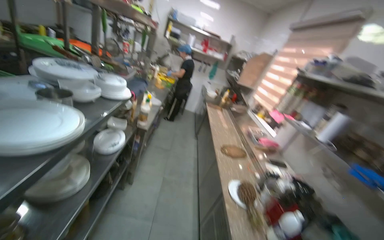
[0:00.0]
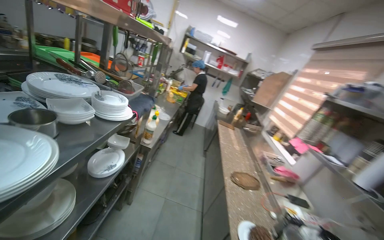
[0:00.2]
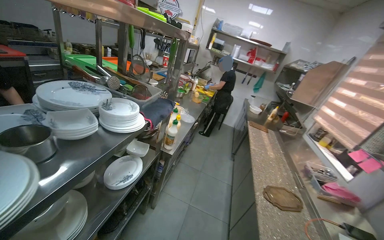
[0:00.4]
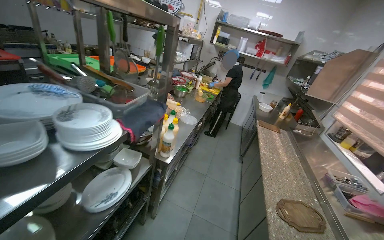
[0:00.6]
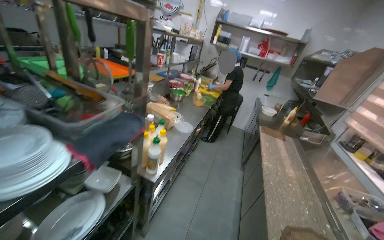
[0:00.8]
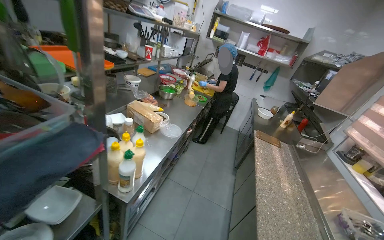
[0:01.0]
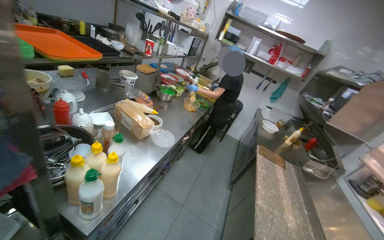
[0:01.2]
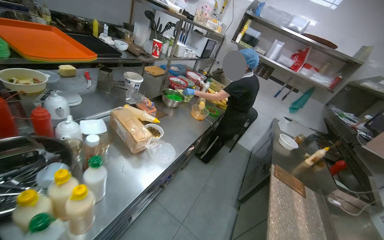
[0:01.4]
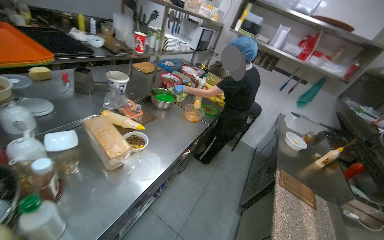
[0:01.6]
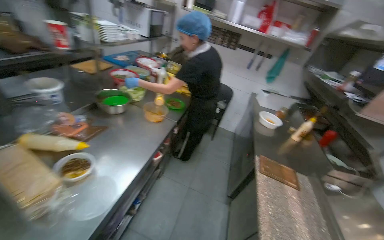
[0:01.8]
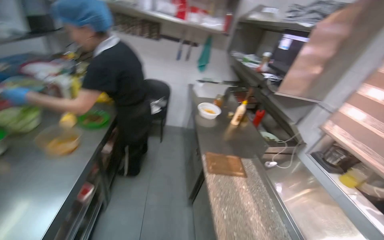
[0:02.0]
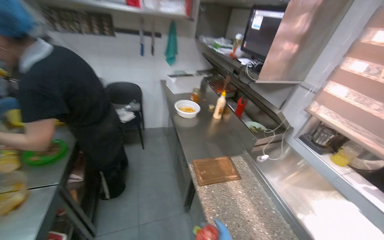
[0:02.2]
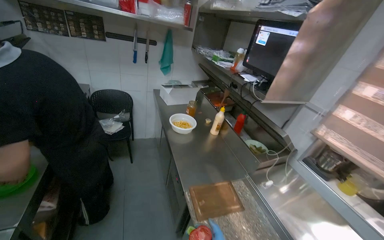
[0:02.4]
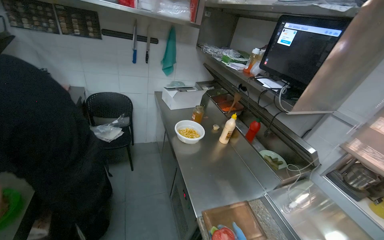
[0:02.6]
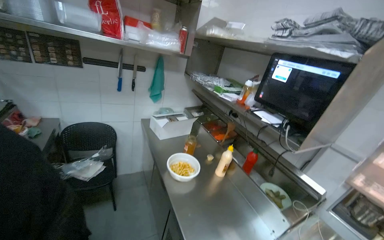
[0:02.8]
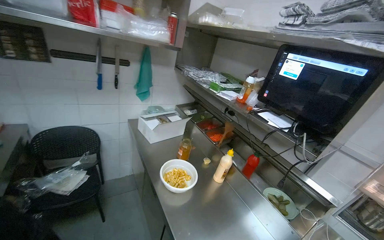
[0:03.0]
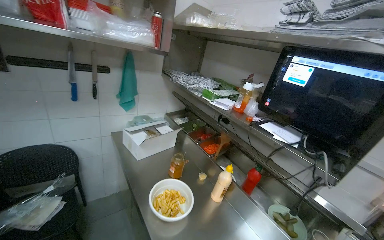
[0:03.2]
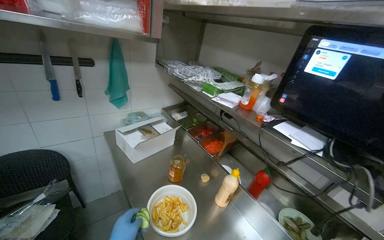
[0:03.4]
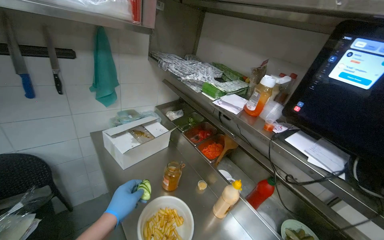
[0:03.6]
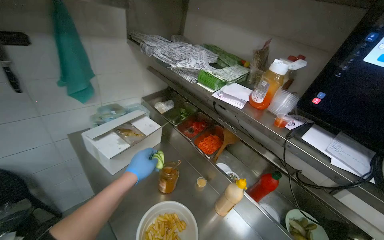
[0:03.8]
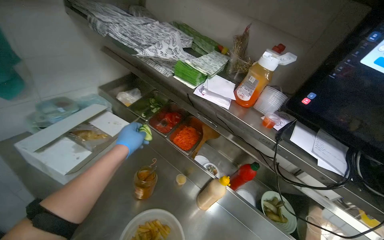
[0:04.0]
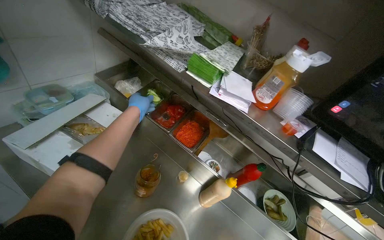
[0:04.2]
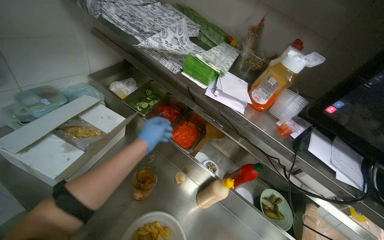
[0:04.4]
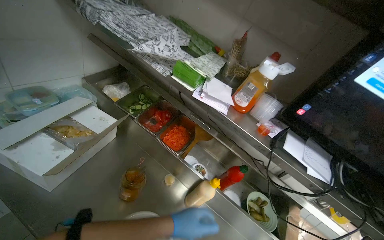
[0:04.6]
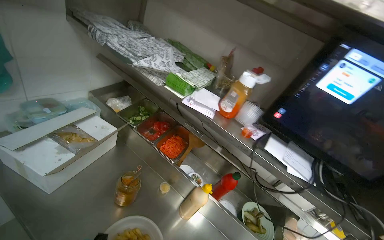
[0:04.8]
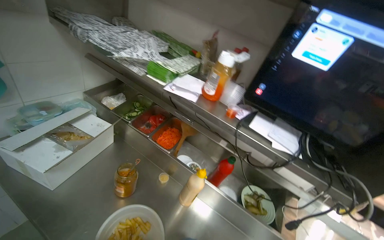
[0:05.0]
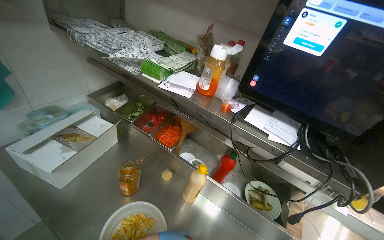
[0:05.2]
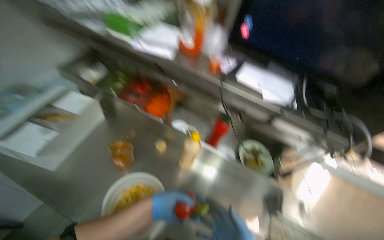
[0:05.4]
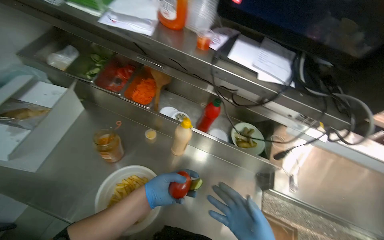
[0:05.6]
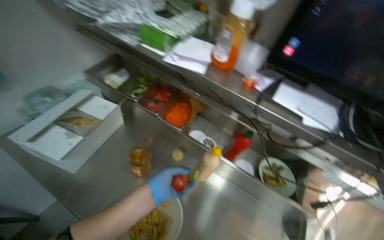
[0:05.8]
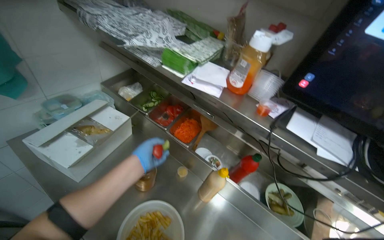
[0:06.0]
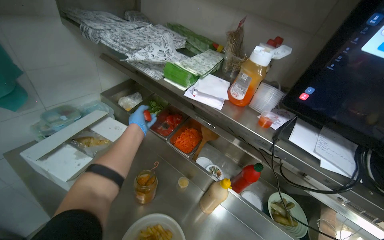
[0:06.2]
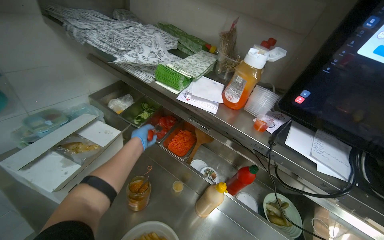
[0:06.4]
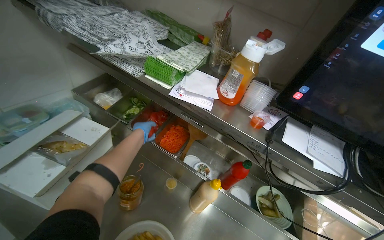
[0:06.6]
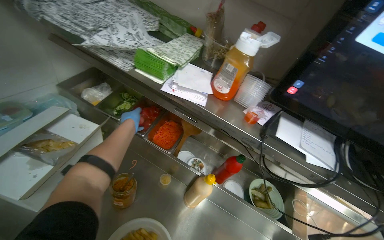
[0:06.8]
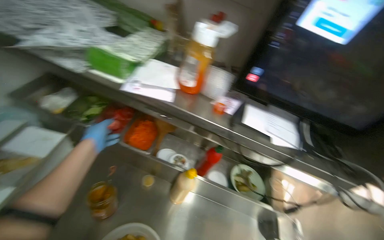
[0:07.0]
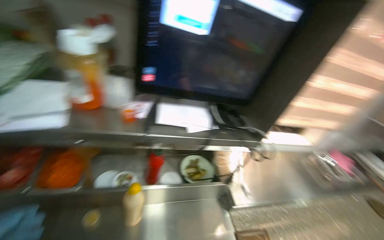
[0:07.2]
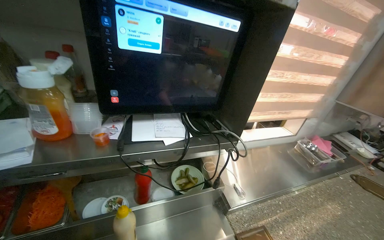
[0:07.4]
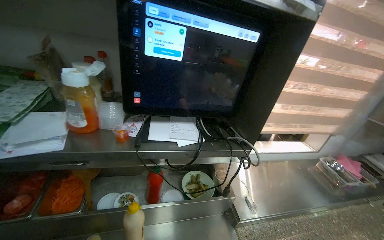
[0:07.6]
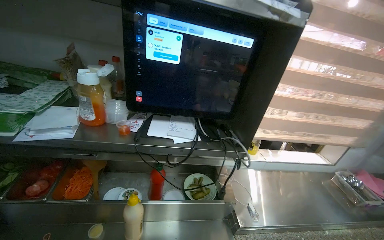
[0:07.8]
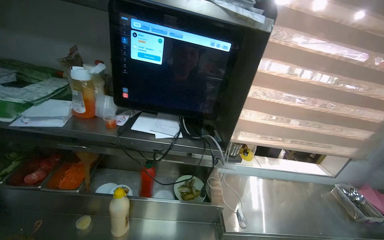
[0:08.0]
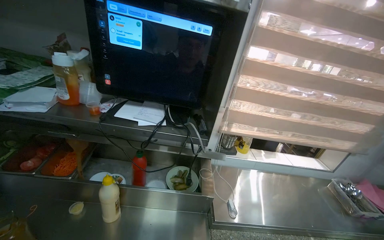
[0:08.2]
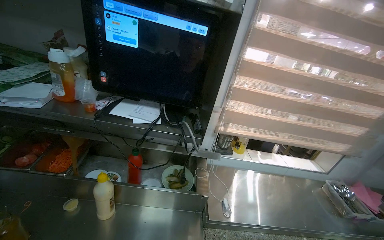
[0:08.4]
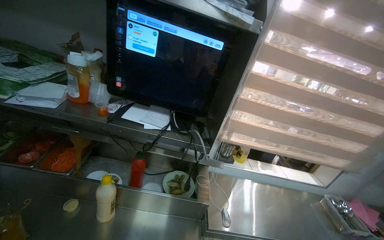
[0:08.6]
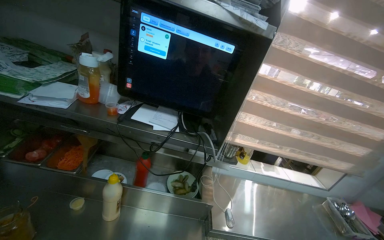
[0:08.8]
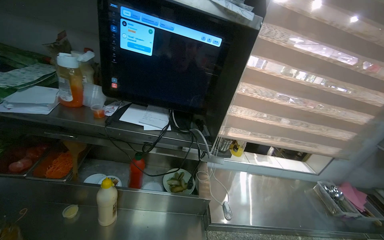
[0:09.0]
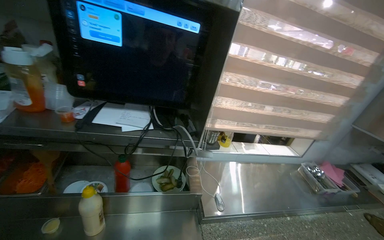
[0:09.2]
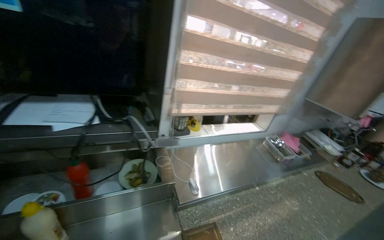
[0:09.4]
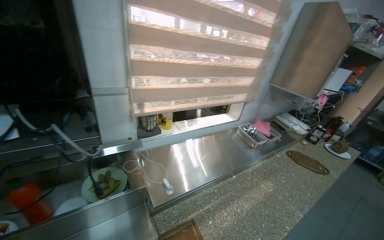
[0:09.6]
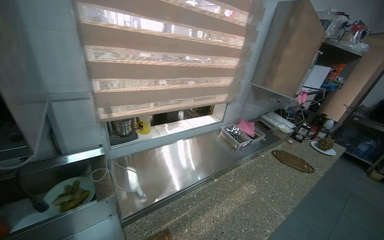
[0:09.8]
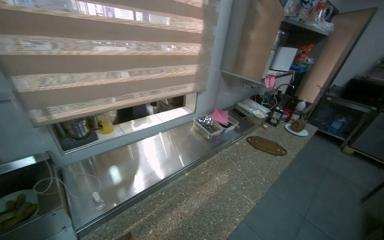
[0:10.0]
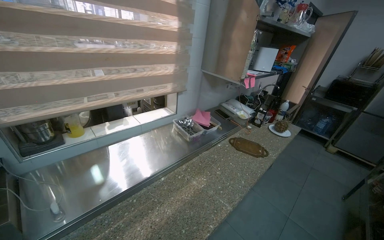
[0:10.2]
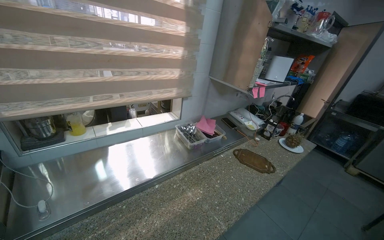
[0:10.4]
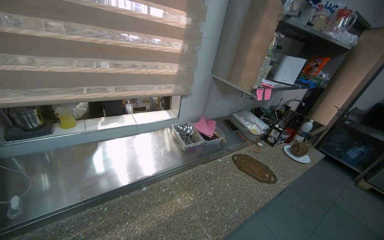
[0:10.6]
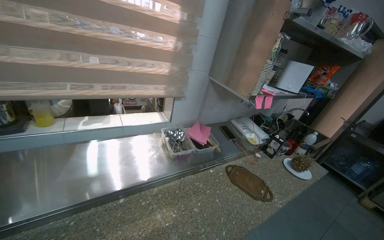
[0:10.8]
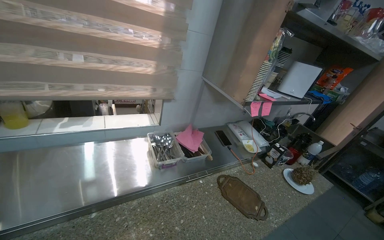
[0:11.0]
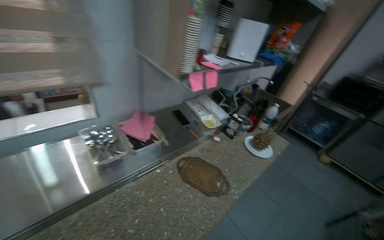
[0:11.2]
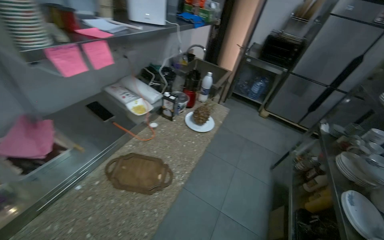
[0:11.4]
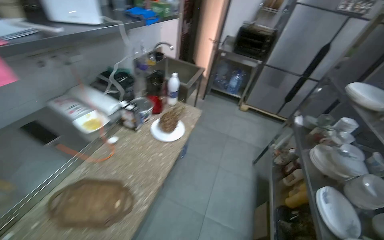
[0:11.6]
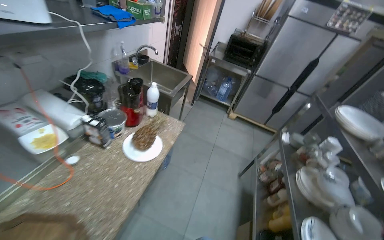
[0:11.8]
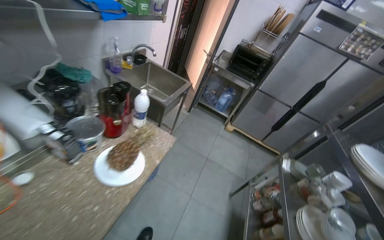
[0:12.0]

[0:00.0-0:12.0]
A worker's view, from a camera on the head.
Job: preparing food.
The whole recording: Preparing ingredients for serving. The worker continues preparing ingredients on the counter, including grating cheese into a bowl.
0:00.0 to 0:01.6: The head travels roughly 1.5 m. The wearer's head swings about 30 degrees to the left.
0:01.6 to 0:03.0: The head travels approximately 1.5 m. The wearer looks about 60 degrees further to the right.
0:03.0 to 0:04.4: The head travels roughly 70 cm. The head rotates roughly 30 degrees to the right. The camera pitches downward, by about 25 degrees.
0:06.0 to 0:07.6: The head rotates about 50 degrees to the right.
0:09.0 to 0:10.4: The wearer moves approximately 70 cm. The head turns to the right by approximately 35 degrees.
0:10.4 to 0:12.0: The wearer moves approximately 1.5 m. The head turns to the right by about 30 degrees. The wearer looks roughly 20 degrees further downward.

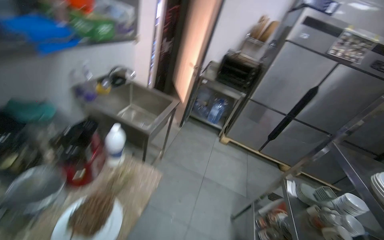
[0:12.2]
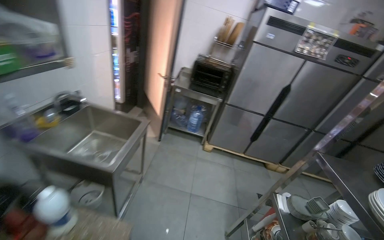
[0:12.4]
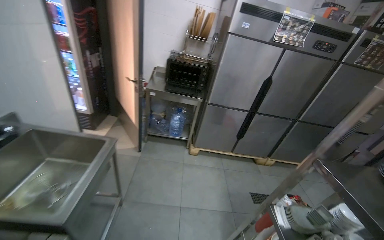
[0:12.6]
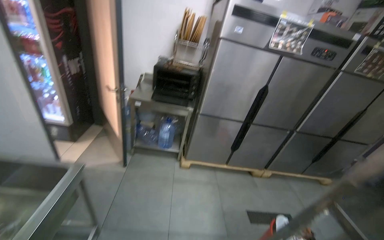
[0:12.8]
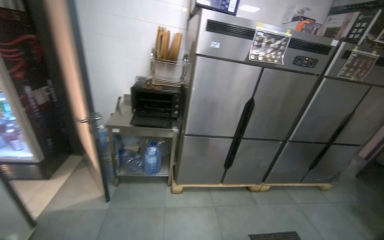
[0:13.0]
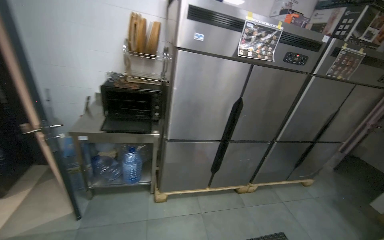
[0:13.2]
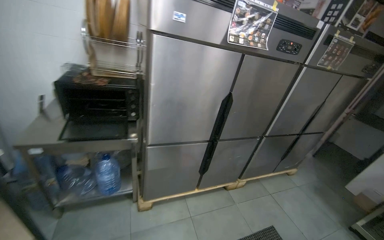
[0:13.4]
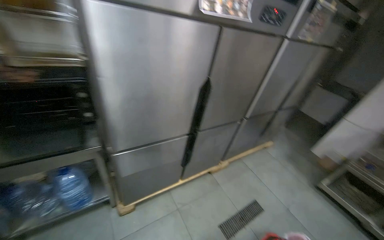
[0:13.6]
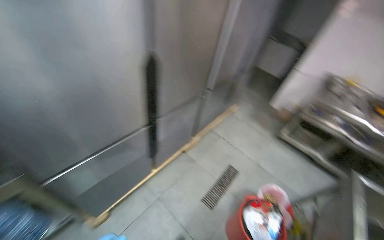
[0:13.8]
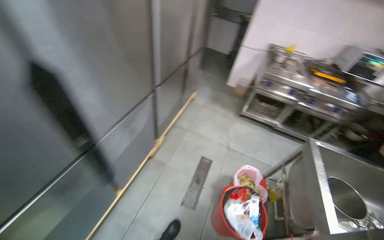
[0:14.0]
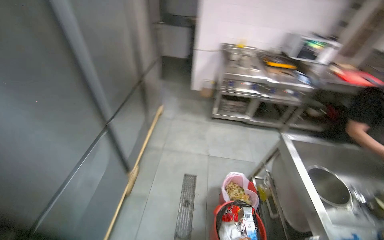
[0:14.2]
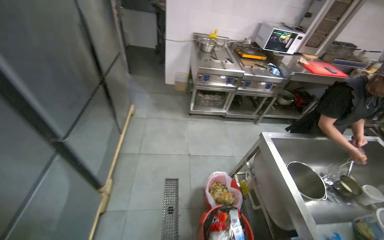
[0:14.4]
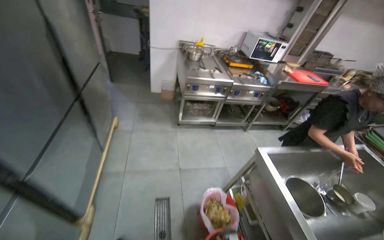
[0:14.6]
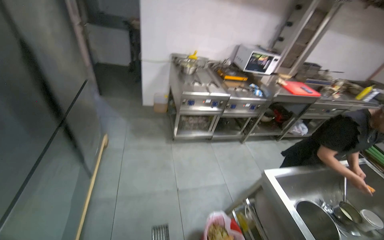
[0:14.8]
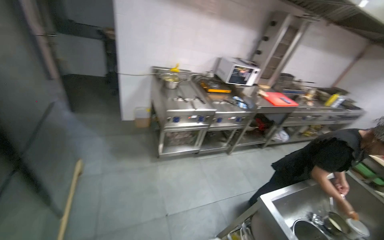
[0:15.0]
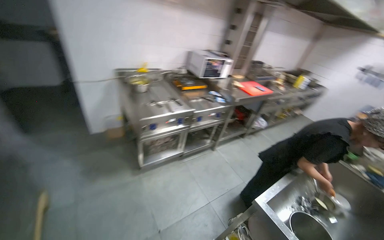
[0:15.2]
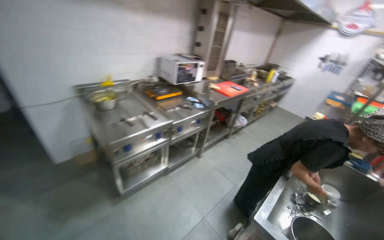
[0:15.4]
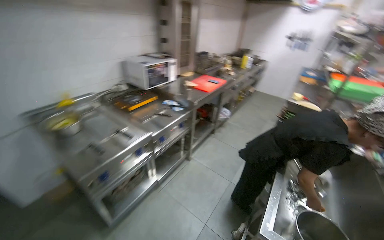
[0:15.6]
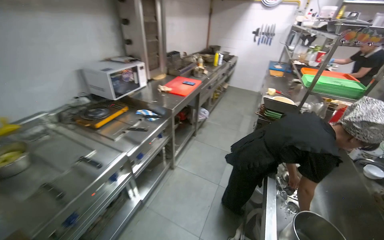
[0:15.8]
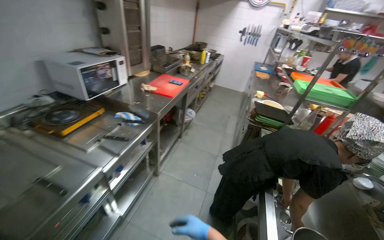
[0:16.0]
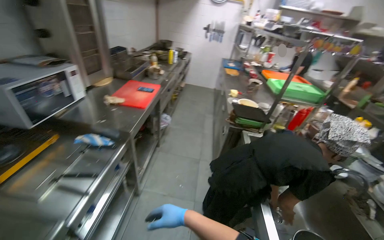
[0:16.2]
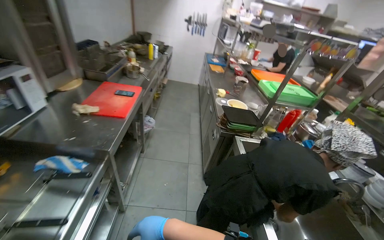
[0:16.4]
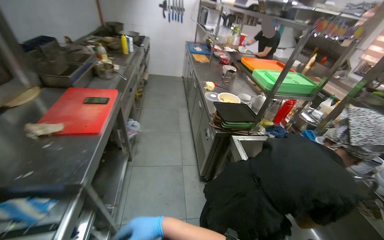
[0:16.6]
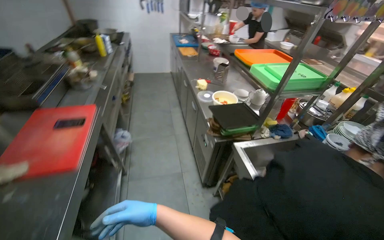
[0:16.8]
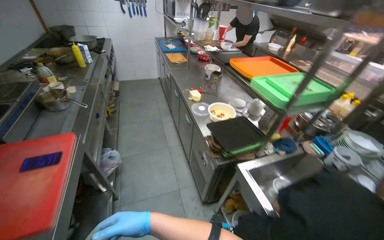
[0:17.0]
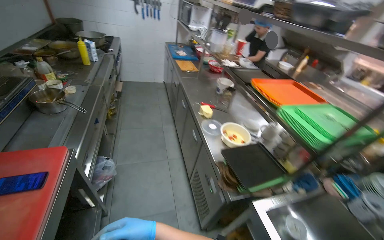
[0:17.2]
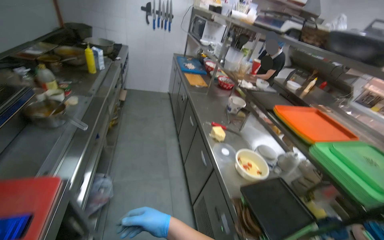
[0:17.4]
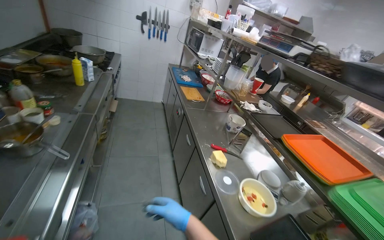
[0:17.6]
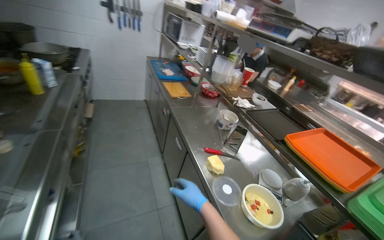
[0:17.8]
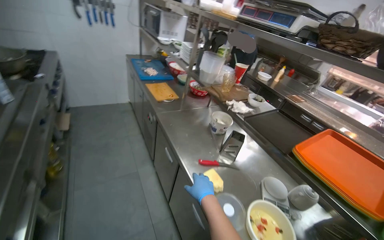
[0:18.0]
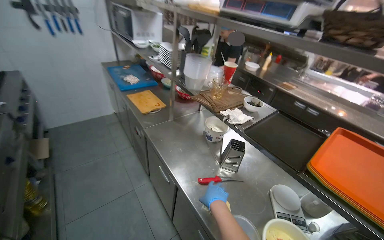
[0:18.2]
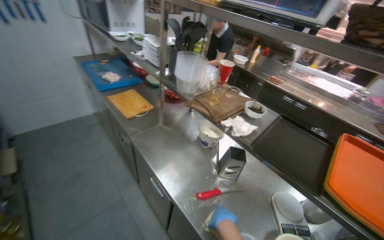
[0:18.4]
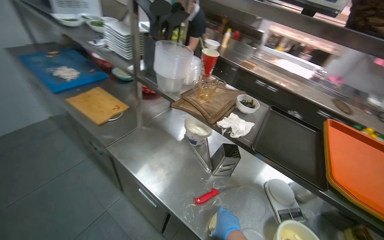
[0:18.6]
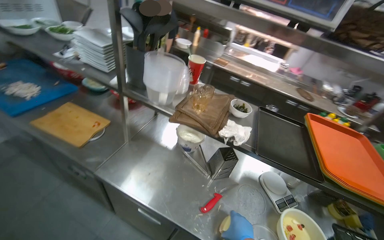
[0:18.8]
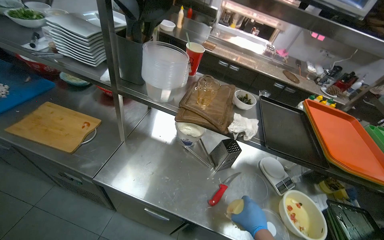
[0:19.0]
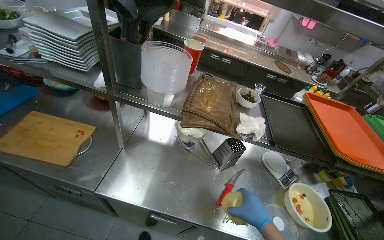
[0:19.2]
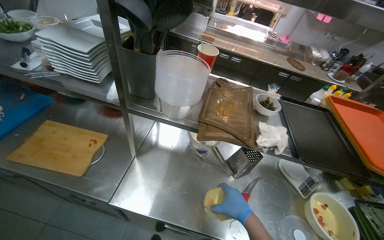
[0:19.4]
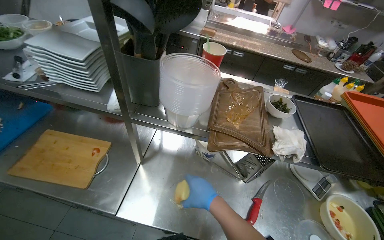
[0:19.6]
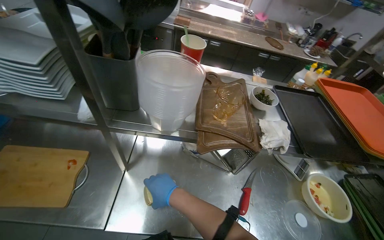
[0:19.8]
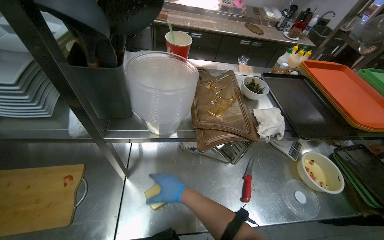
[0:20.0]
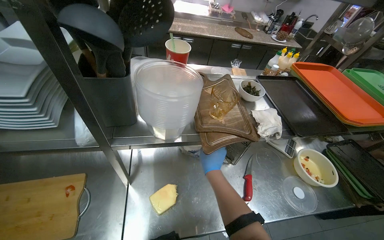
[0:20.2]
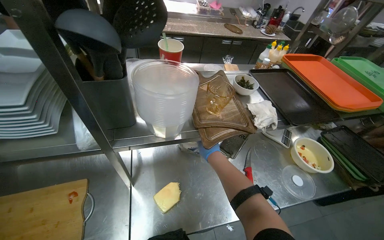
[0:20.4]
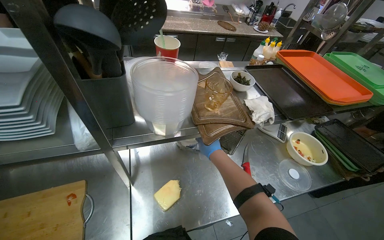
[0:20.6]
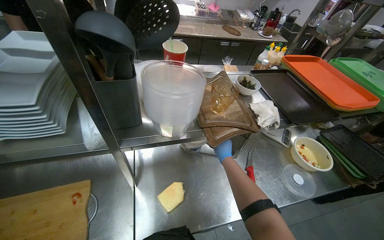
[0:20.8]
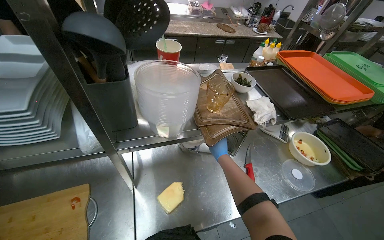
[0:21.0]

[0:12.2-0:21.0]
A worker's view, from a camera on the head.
Job: preparing food.
The whole recording: Preparing ingredients for serving. The worker continues preparing ingredients on the counter, including grating cheese into a bowl.
0:12.2 to 0:13.6: The camera travels approximately 1.5 m. The head rotates about 50 degrees to the right.
0:13.6 to 0:15.2: The head travels about 1.5 m. The wearer's head swings roughly 90 degrees to the right. The wearer looks roughly 15 degrees further downward.
0:15.2 to 0:16.6: The head travels roughly 1 m. The wearer looks some 65 degrees further to the right.
0:16.6 to 0:18.0: The camera is carried about 1.5 m. The wearer looks about 20 degrees further to the right.
0:18.0 to 0:19.6: The camera is carried roughly 80 cm. The head turns to the right by roughly 50 degrees. The wearer looks about 20 degrees further downward.
0:19.6 to 0:21.0: The wearer's head swings about 30 degrees to the right. The right hand goes roughly 15 cm farther from the camera.
